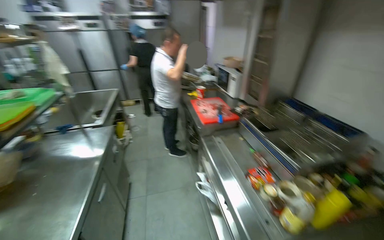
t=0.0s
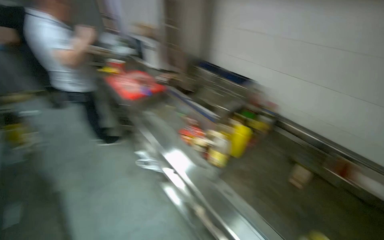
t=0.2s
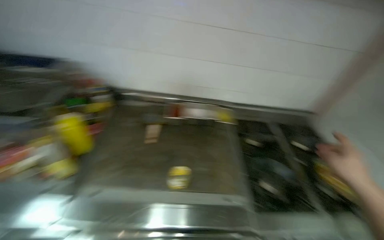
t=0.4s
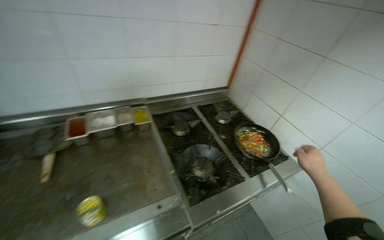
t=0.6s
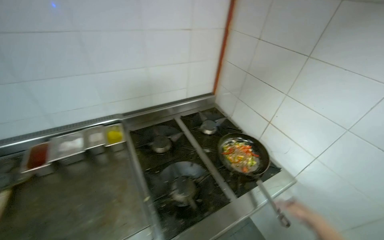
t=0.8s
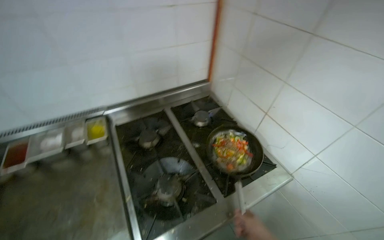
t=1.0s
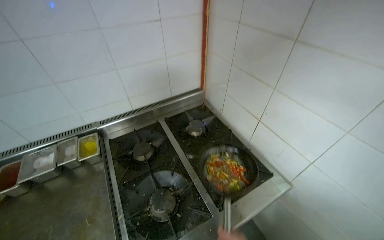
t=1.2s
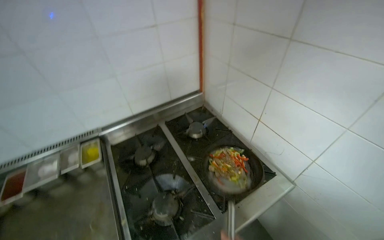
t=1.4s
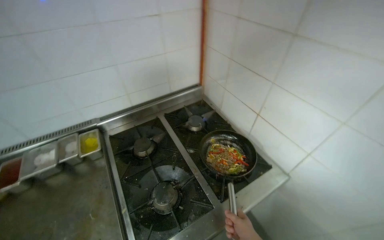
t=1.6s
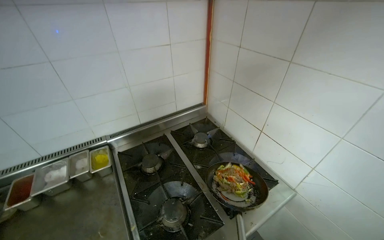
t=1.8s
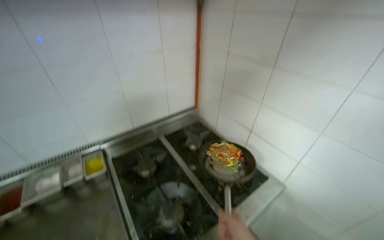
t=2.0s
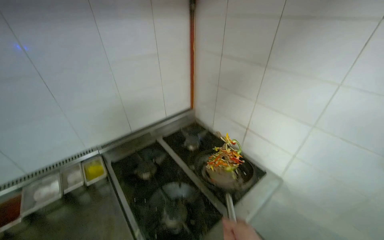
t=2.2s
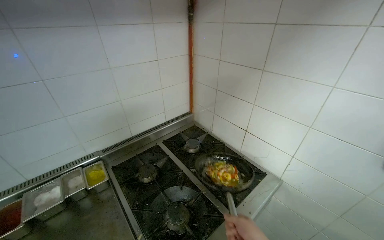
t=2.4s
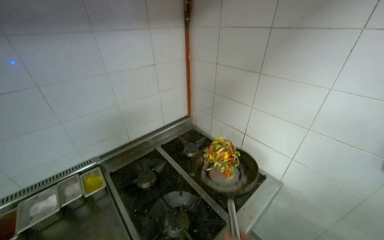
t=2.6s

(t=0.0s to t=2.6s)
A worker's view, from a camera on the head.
Job: cooking food.
The whole recording: Preparing ingredients and cooking. The worker adds vegetables to a pan, chops ingredients on a cutting board, and then adds meat to the pan.
t=0.0s - t=1.2s: The camera travels about 90 cm. The head rotates roughly 90 degrees to the right. The view tilts some 15 degrees downward.

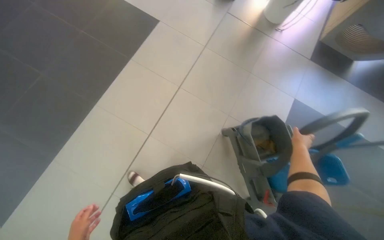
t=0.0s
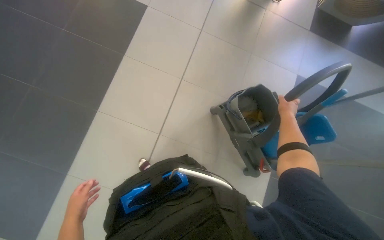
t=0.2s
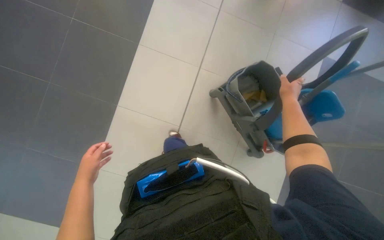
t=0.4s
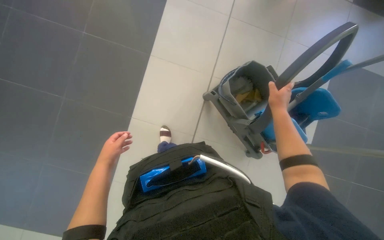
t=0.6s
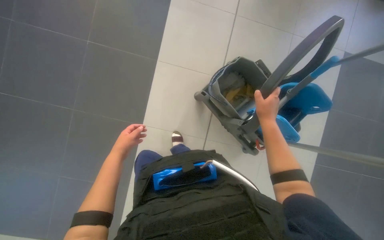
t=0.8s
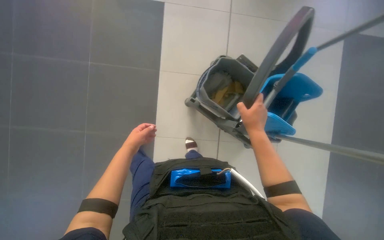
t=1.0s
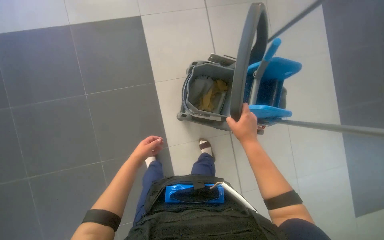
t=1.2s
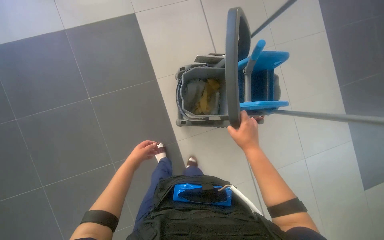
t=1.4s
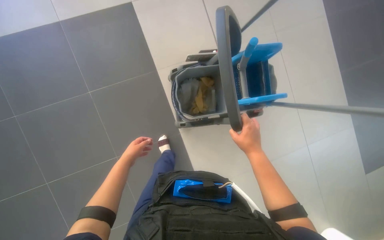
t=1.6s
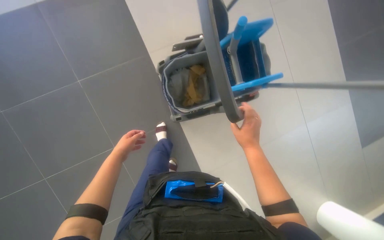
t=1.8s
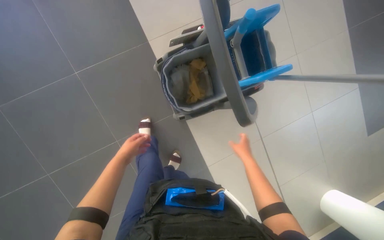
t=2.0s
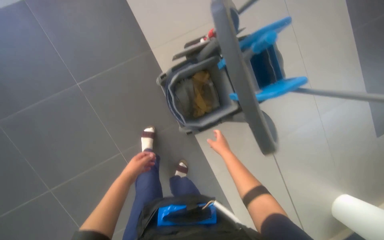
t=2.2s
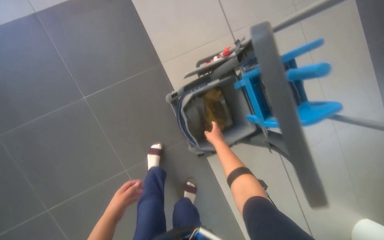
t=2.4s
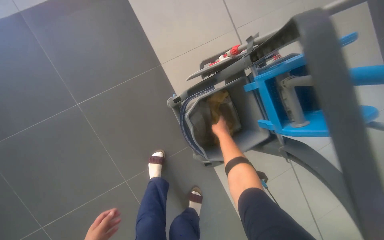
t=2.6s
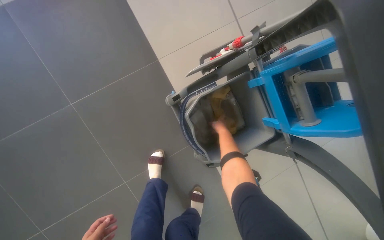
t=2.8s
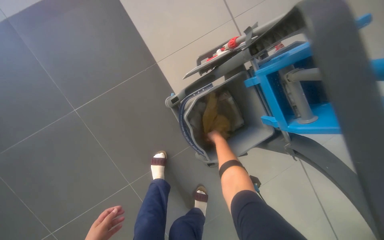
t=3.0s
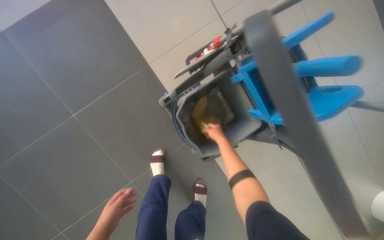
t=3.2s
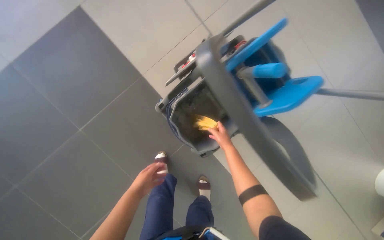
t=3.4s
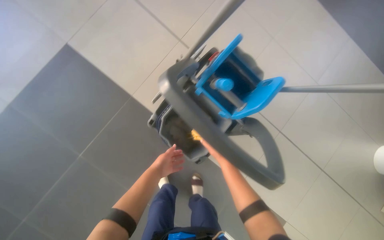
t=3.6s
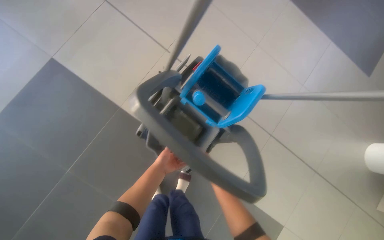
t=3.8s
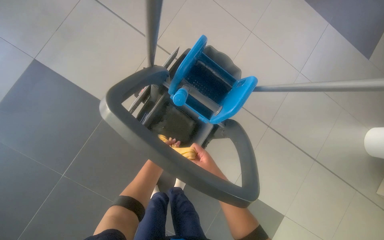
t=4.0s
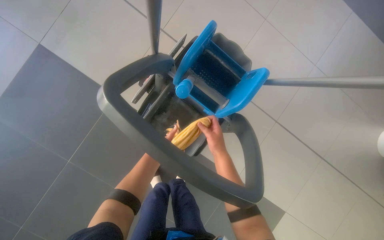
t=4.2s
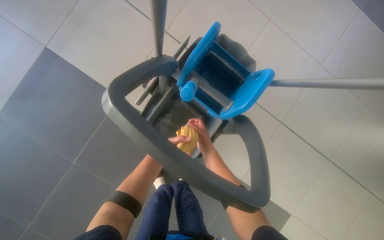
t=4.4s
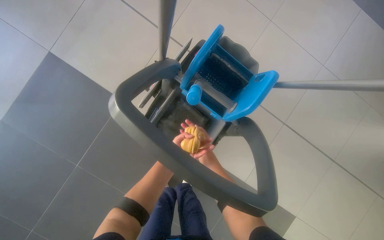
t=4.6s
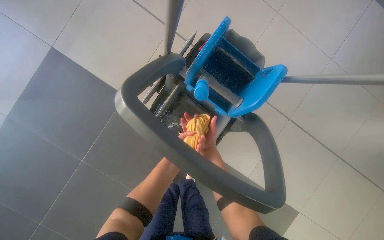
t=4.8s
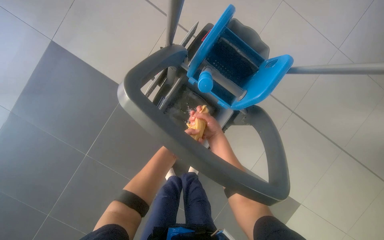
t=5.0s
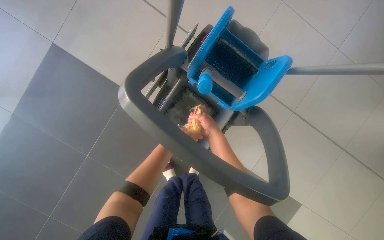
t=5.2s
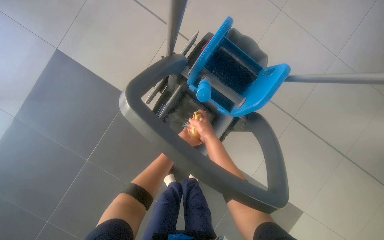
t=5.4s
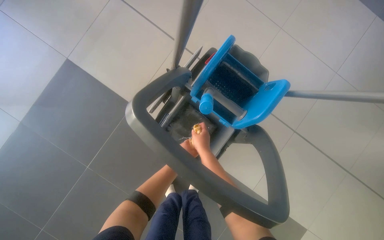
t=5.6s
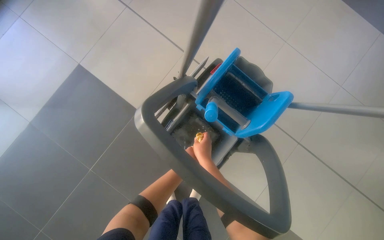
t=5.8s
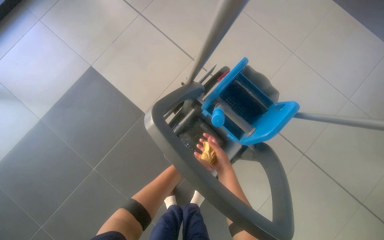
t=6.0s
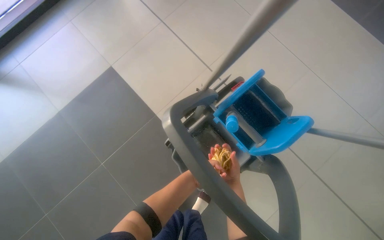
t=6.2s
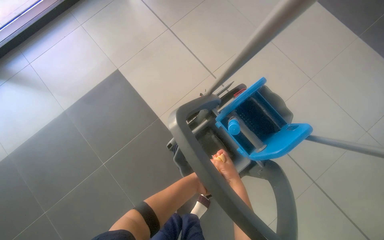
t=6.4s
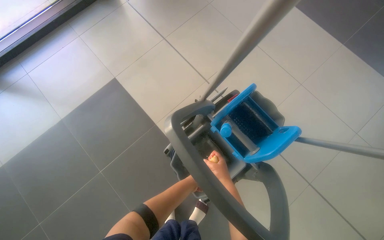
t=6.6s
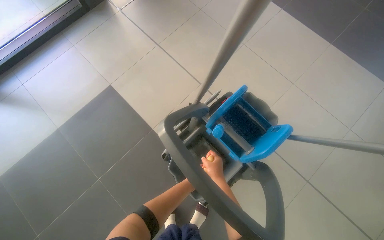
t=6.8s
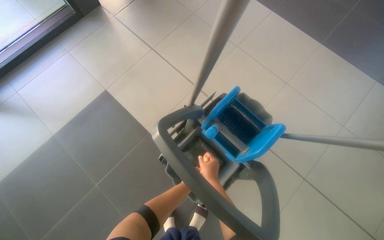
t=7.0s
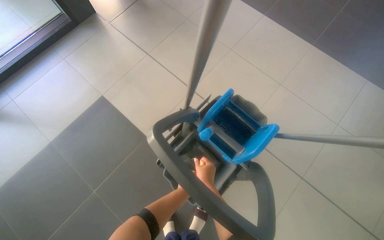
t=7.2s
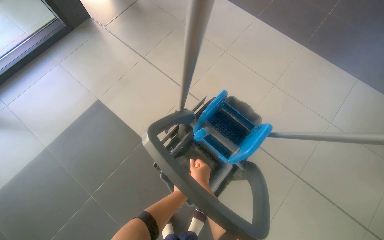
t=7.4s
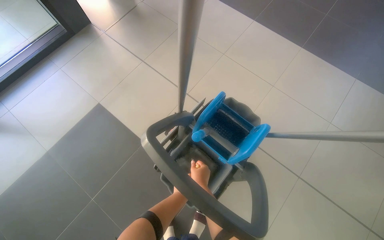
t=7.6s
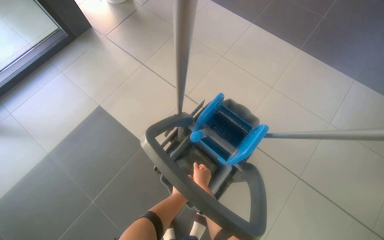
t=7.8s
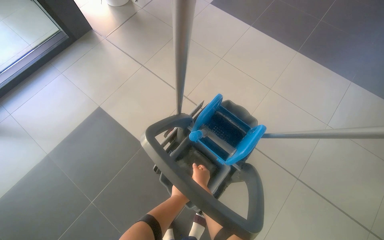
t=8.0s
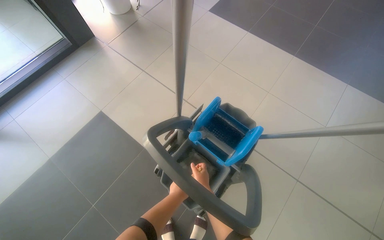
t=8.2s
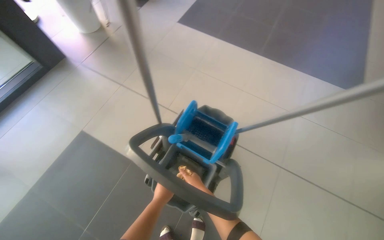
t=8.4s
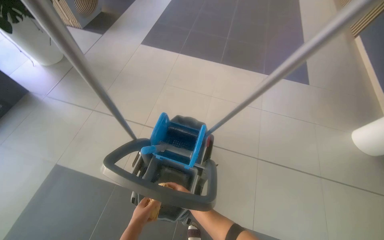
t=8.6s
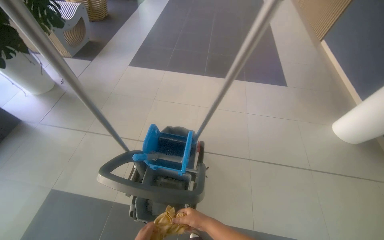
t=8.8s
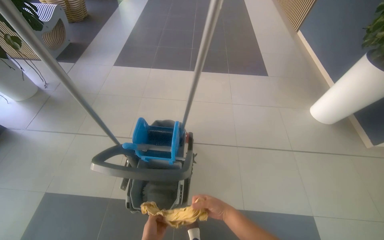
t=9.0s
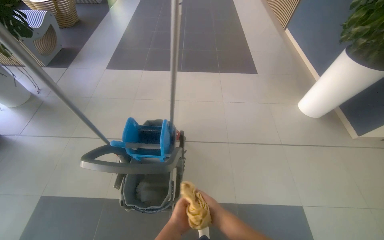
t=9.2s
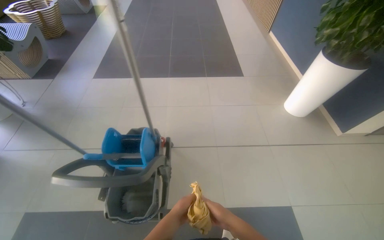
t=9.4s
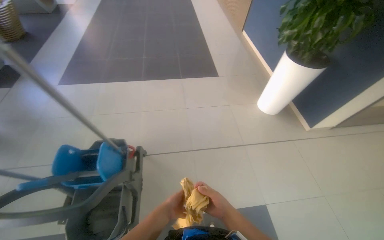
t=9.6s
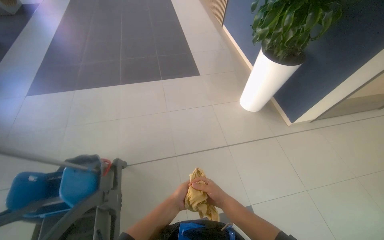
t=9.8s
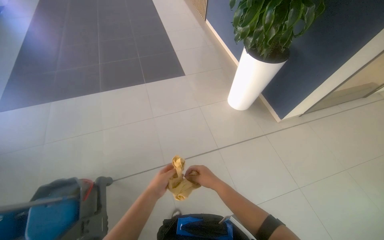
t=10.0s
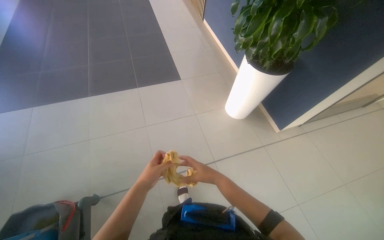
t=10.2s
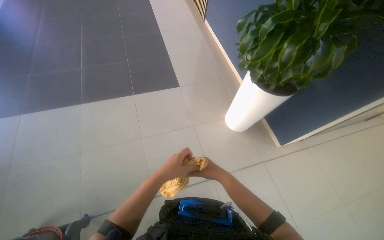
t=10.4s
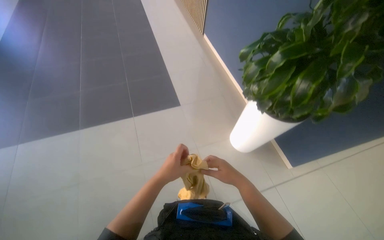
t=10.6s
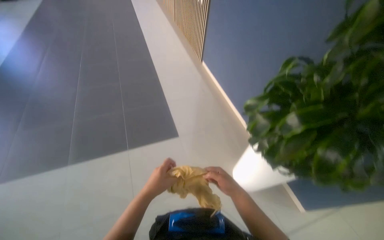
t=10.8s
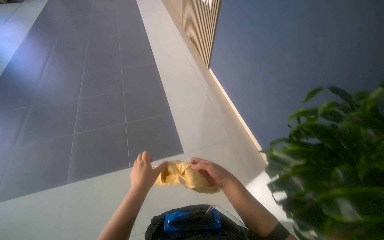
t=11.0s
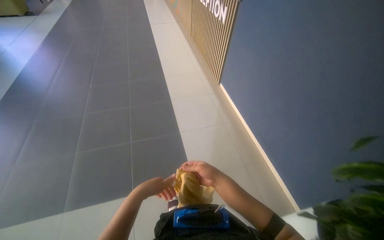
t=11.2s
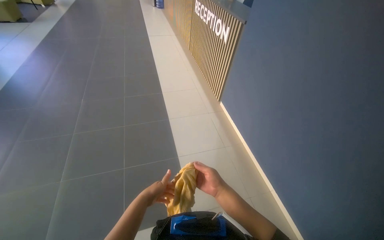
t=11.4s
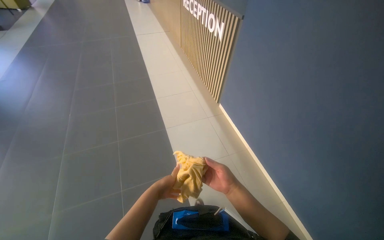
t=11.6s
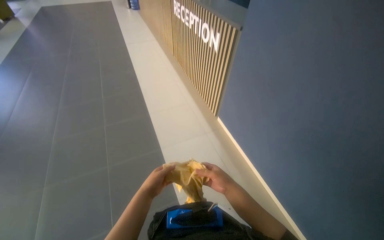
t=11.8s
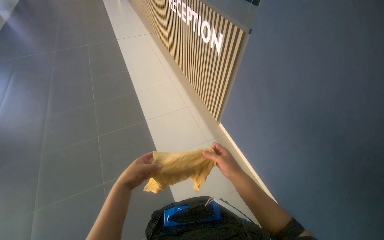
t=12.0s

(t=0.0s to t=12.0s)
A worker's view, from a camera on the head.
Job: wiping surfaces.
The whole recording: Wiping reception desk. The worker wrings a cloth and wipes the reception desk.
t=1.6s - t=3.0s: The right hand travels farther from the camera by some 50 cm.
t=3.0s - t=4.4s: The right hand travels nearer to the camera by some 25 cm.
t=6.0s - t=7.6s: The wearer looks roughly 10 degrees further upward.
t=7.6s - t=9.0s: The wearer looks some 35 degrees further to the right. The camera pitches upward, by about 15 degrees.
t=9.0s - t=10.4s: The wearer moves about 90 cm. The wearer's head swings about 20 degrees to the right.
t=10.4s - t=12.0s: The head travels roughly 1.5 m.

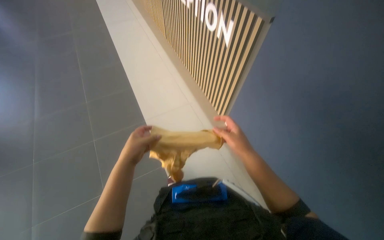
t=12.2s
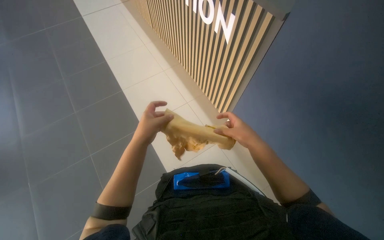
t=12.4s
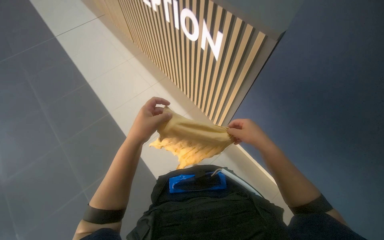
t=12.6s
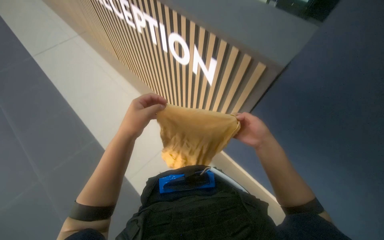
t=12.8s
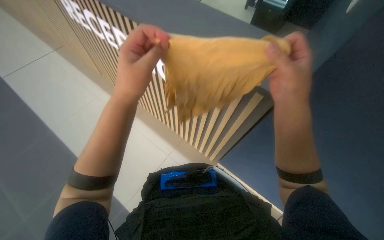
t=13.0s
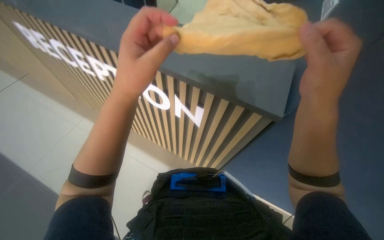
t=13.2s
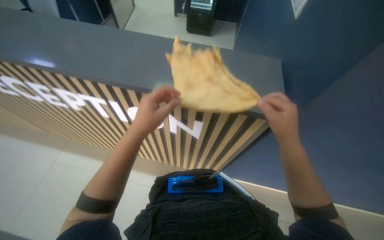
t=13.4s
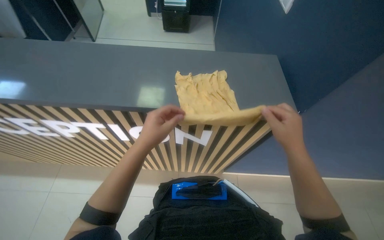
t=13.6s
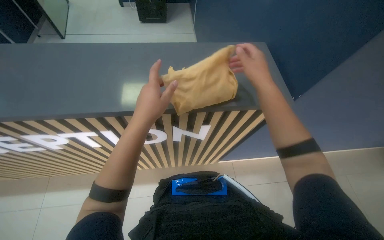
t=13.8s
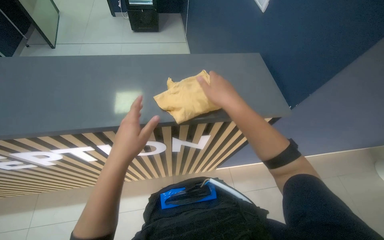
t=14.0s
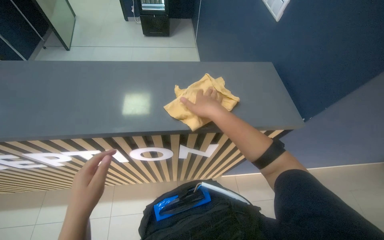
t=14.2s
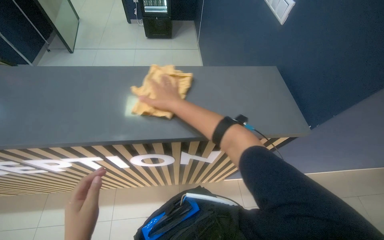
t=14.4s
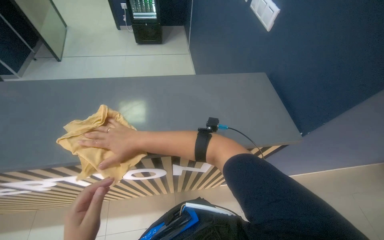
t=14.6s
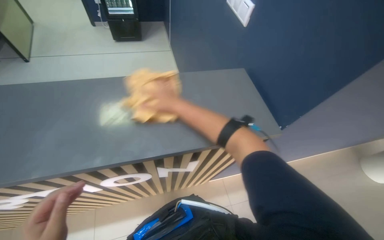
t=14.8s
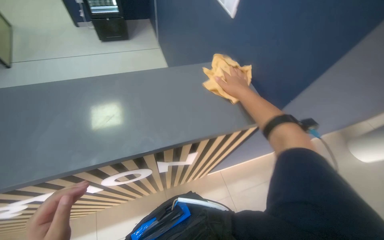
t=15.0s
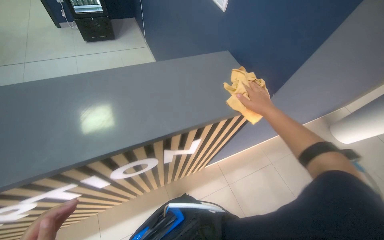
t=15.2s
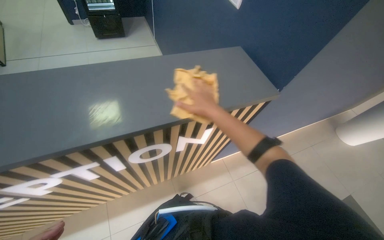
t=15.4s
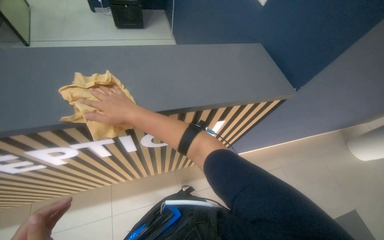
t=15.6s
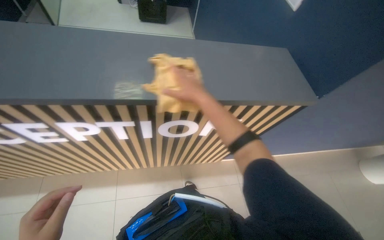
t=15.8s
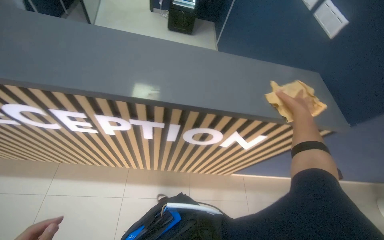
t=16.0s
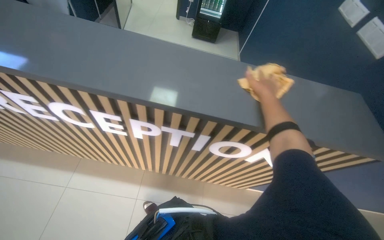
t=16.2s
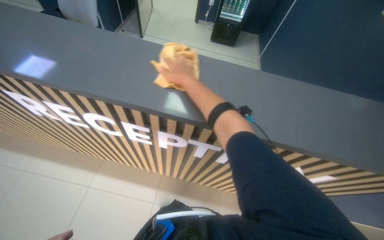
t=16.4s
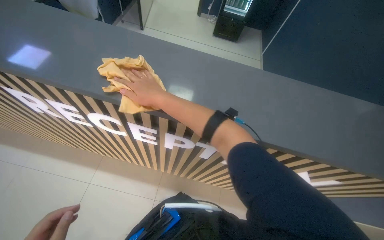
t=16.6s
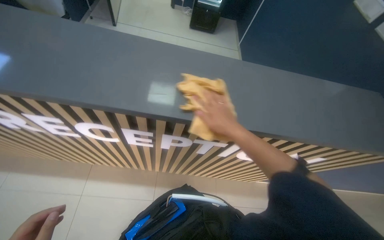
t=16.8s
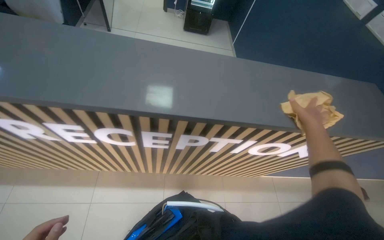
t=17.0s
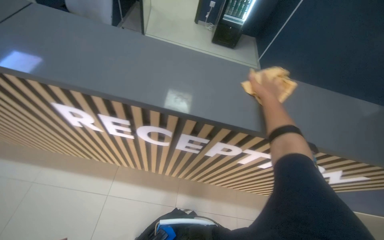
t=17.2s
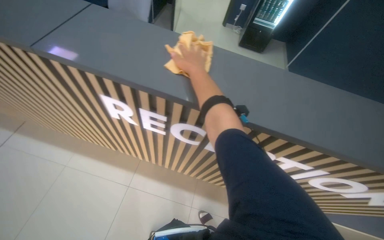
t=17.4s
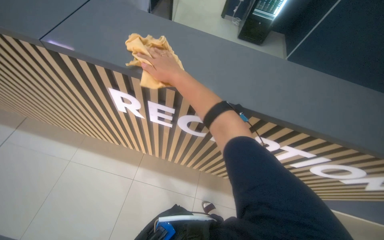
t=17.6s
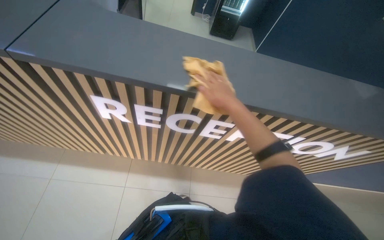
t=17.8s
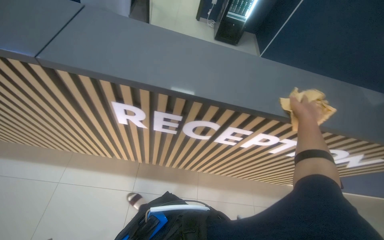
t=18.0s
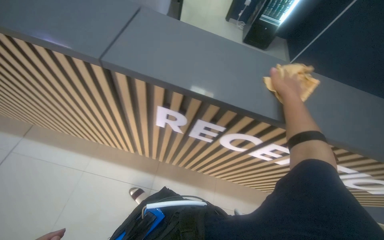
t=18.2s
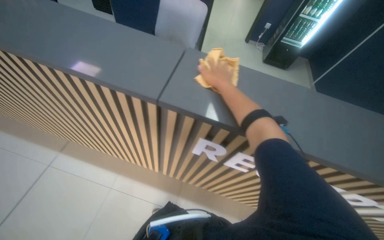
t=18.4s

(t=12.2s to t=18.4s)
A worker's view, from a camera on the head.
Job: wiping surfaces.
The whole recording: Wiping reception desk. The worker wrings a cloth and wipes the reception desk.
t=12.2s - t=13.8s: The head rotates about 30 degrees to the right. The left hand shifts roughly 50 cm up the picture; the right hand goes up and down the picture, approximately 20 cm each way, reversing 2 times.
t=15.4s - t=16.8s: The head travels about 50 cm.
t=16.8s - t=18.4s: The wearer moves to the left, about 70 cm.
